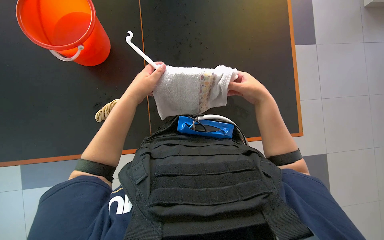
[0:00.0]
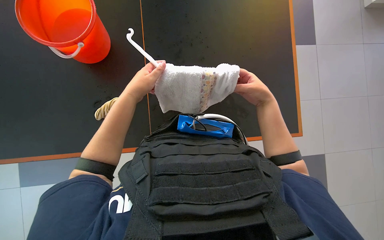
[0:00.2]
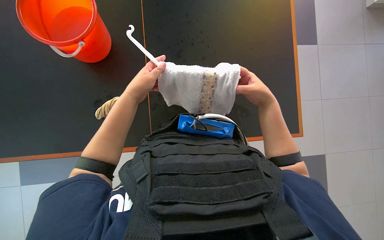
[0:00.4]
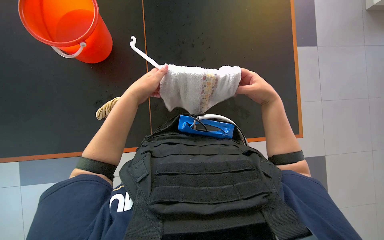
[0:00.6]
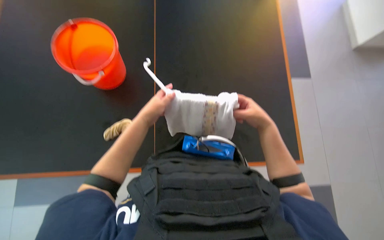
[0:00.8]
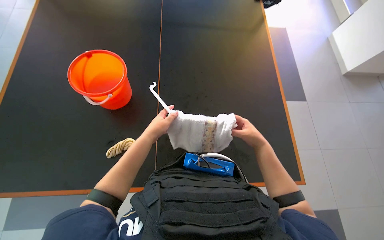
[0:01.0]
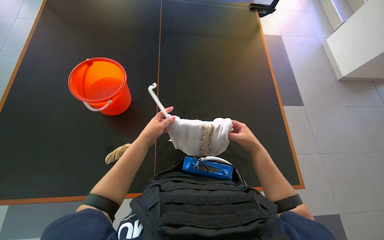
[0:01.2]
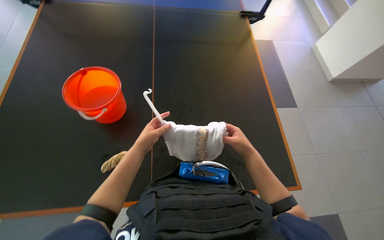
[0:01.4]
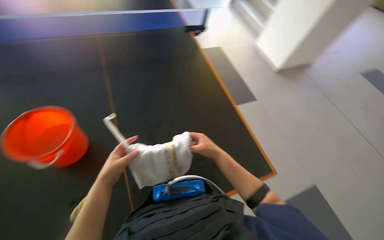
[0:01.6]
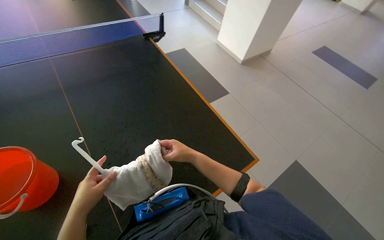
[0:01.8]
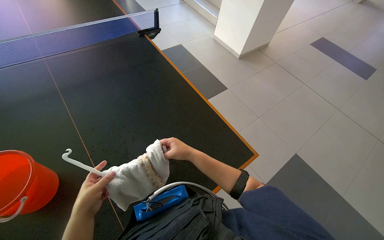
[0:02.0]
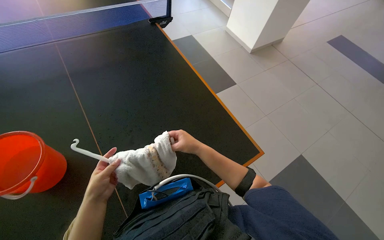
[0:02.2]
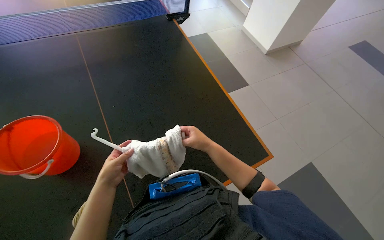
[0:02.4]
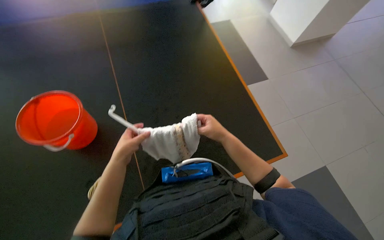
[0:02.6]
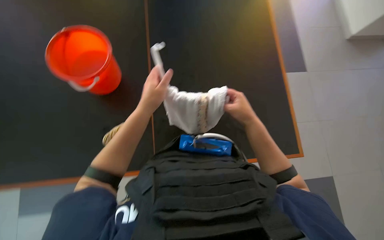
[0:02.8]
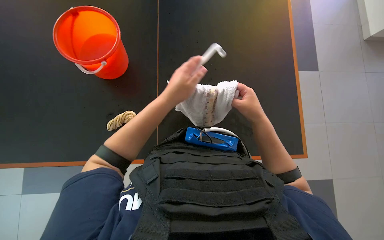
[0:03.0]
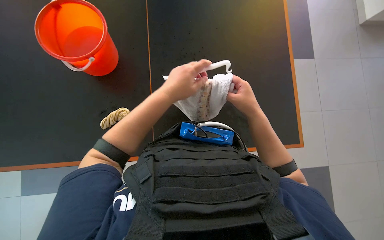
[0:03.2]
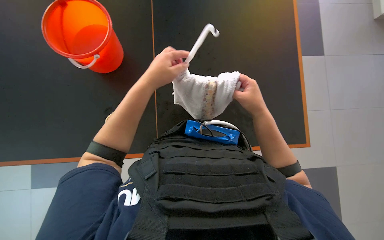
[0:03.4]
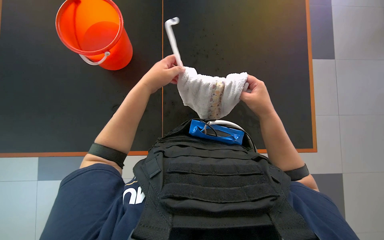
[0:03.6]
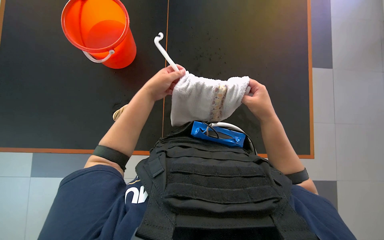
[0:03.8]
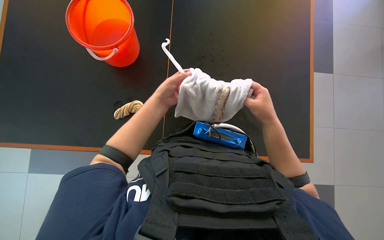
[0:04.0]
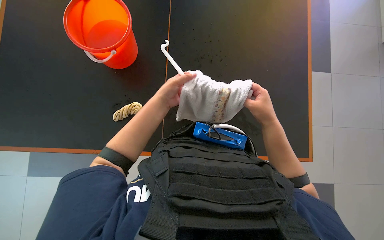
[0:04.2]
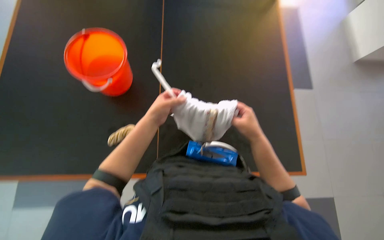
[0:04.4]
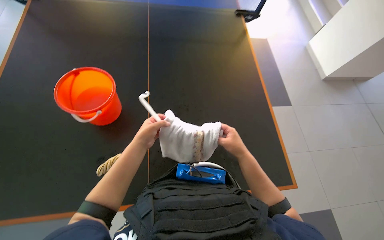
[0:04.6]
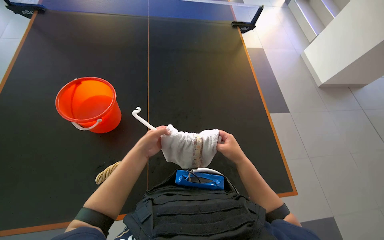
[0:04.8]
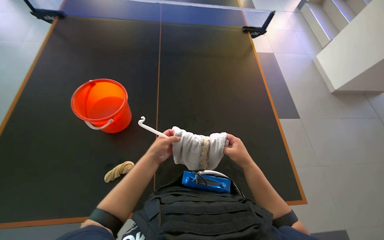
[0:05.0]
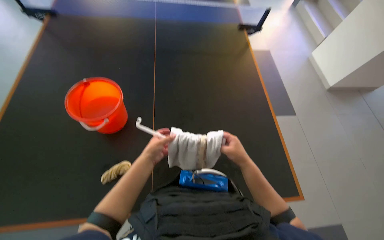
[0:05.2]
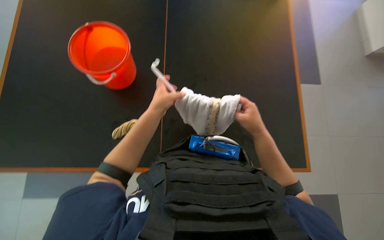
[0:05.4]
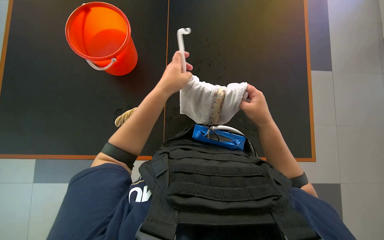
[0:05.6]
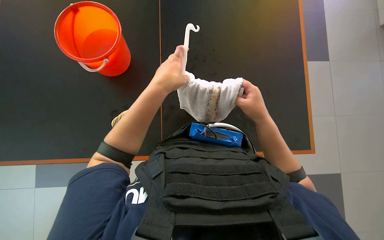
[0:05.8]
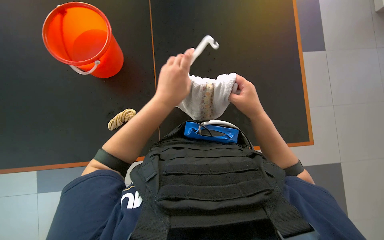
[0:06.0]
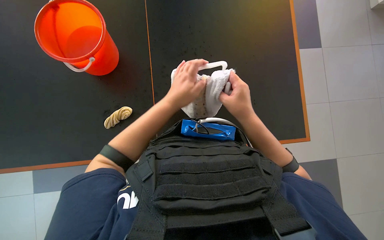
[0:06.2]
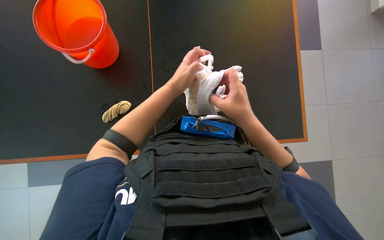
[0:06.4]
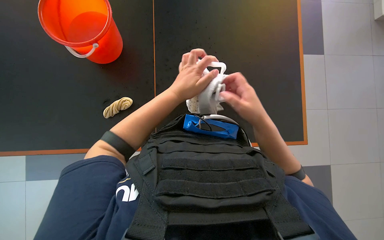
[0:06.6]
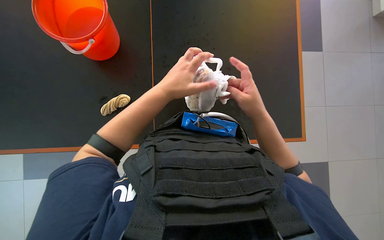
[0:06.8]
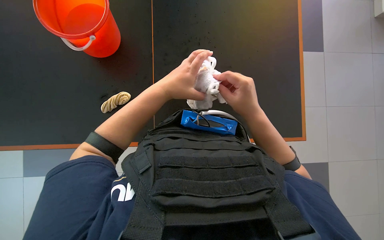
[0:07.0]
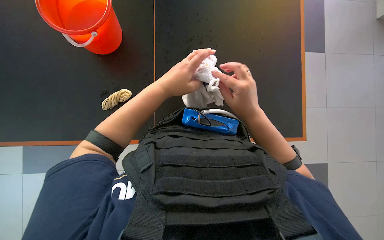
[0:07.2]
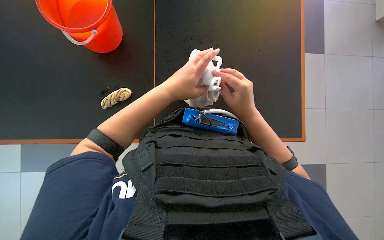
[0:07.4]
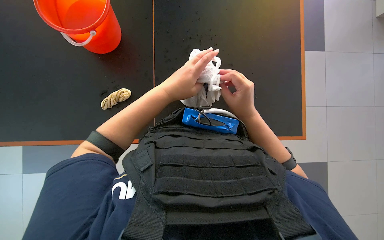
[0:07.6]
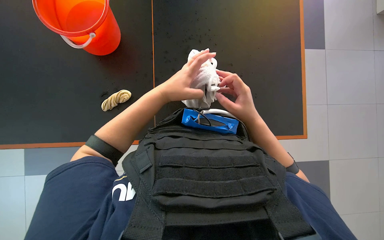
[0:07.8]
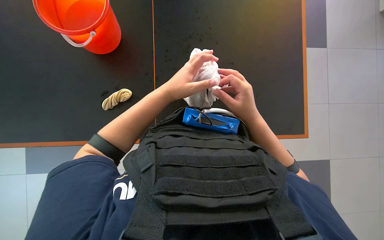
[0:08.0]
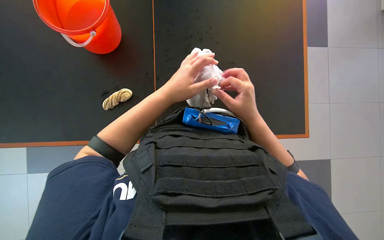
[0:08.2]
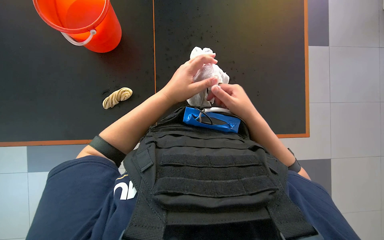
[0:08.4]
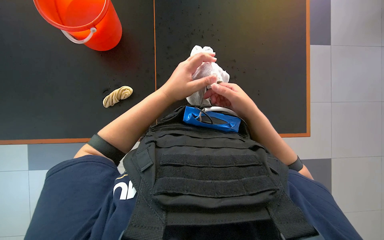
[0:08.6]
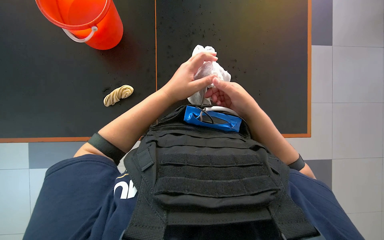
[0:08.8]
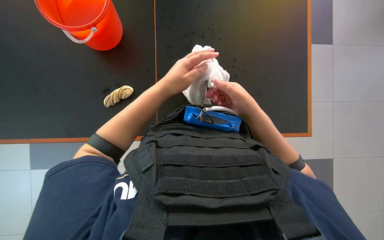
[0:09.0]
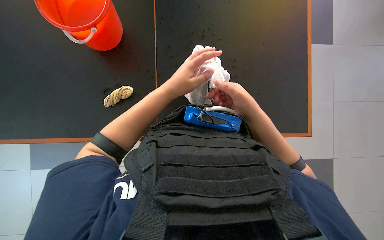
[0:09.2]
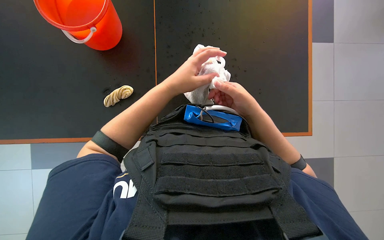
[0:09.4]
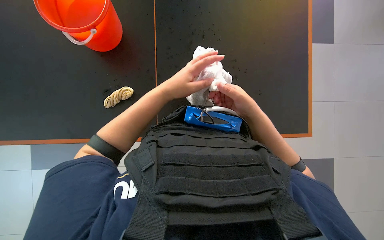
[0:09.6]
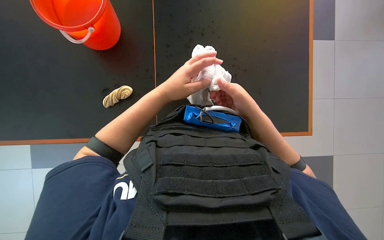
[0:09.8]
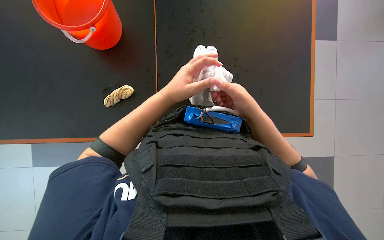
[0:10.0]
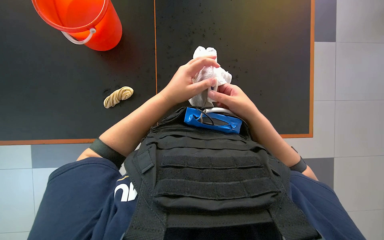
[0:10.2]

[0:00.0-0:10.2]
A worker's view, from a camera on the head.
Job: preparing cleaning supplies.
The whole recording: Preparing cleaning tools. The worker wrings out cloths from a bucket and attaches a cloth to a mop handle.
0:00.0 to 0:01.4: The camera pitches upward, by approximately 20 degrees.
0:01.4 to 0:03.0: The wearer looks some 15 degrees further downward.
0:05.8 to 0:10.2: The hands make small movements and keep their place.

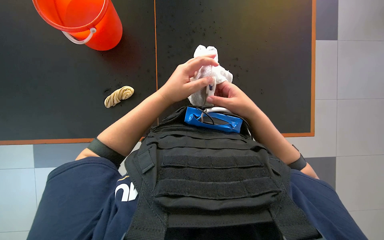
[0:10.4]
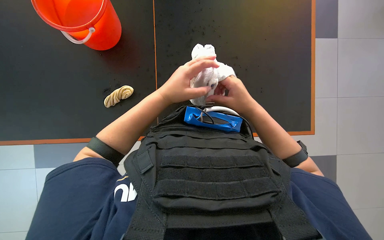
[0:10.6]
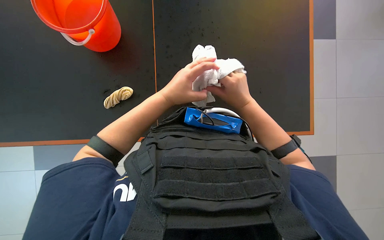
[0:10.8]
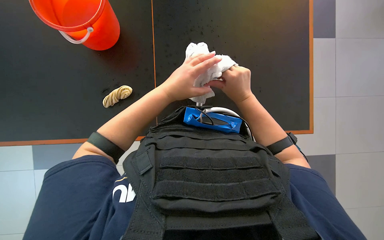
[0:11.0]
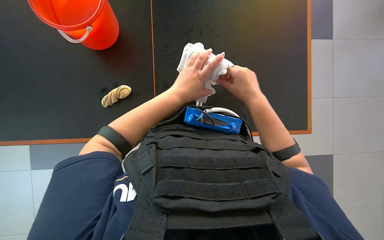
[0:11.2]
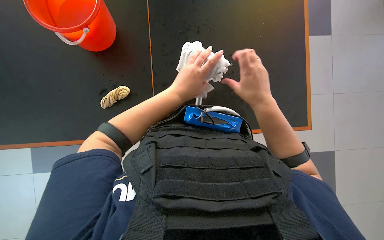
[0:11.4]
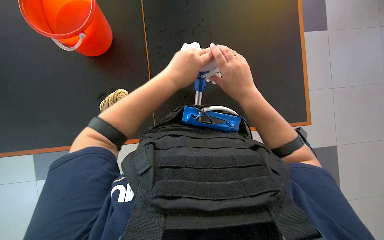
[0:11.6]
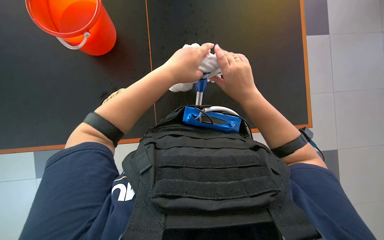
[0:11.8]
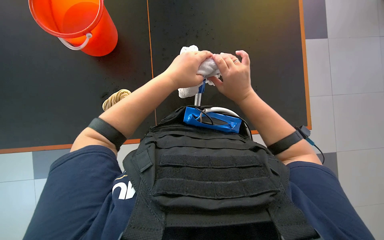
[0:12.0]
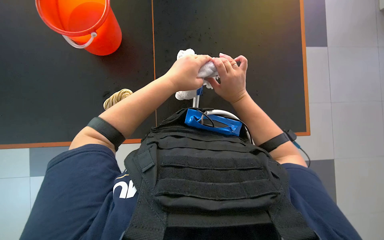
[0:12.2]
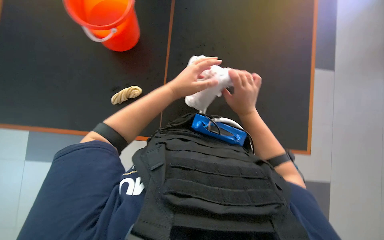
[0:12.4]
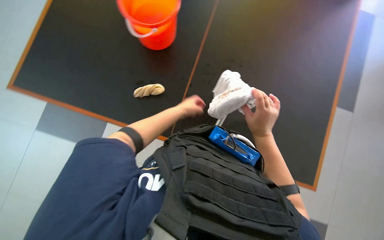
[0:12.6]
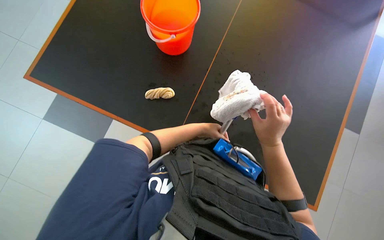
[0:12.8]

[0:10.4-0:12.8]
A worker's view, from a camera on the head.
Job: preparing cleaning supplies.
The whole recording: Preparing cleaning tools. The worker wrings out cloths from a bucket and attaches a cloth to a mop handle.
0:10.4 to 0:11.6: The hands are busy where they are.
0:11.6 to 0:12.8: Everything in view rotates approximately 30 degrees clockwise. The left hand is displaced farther from the camera by about 20 cm.

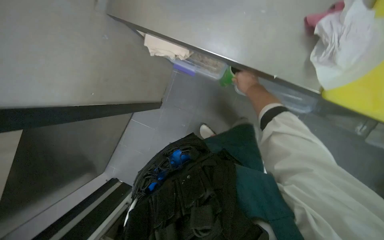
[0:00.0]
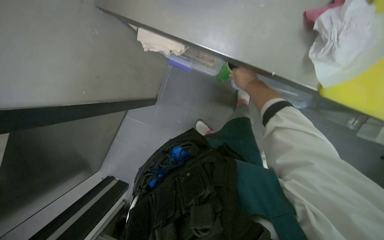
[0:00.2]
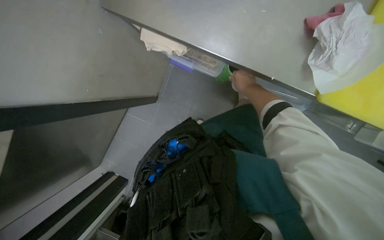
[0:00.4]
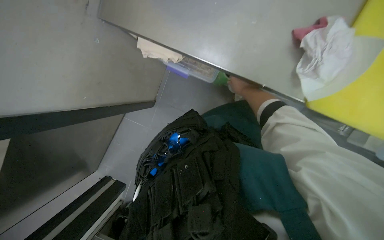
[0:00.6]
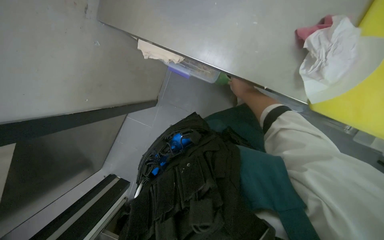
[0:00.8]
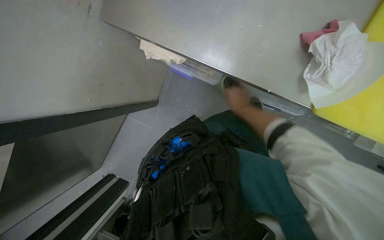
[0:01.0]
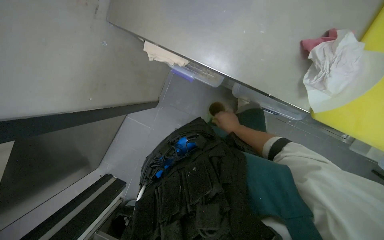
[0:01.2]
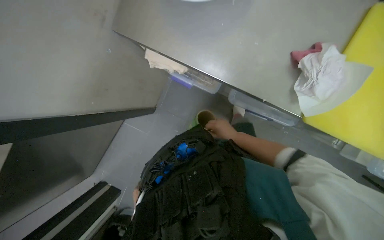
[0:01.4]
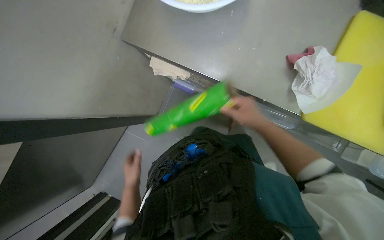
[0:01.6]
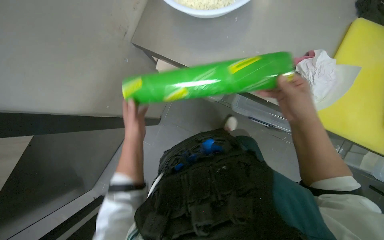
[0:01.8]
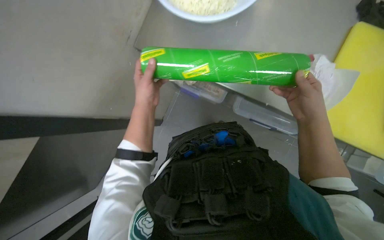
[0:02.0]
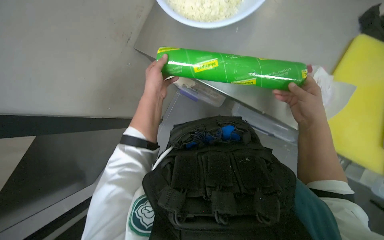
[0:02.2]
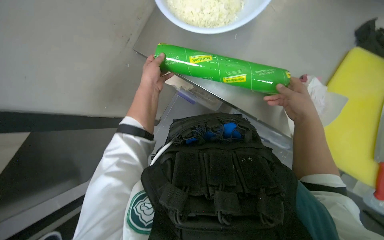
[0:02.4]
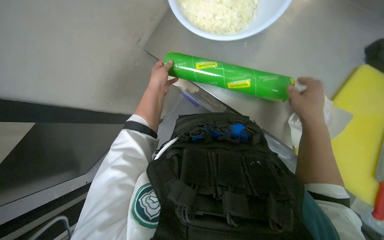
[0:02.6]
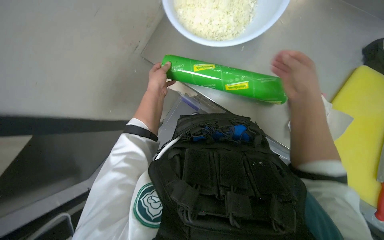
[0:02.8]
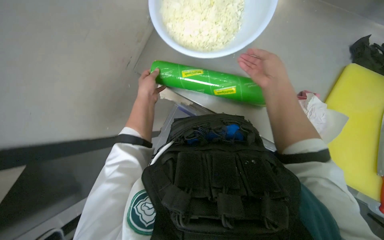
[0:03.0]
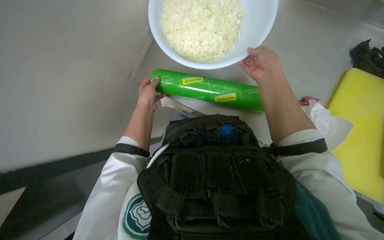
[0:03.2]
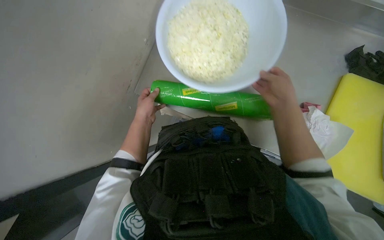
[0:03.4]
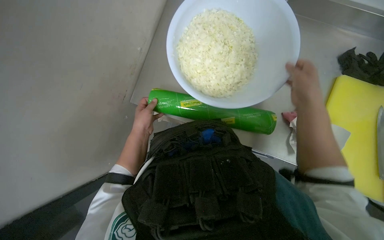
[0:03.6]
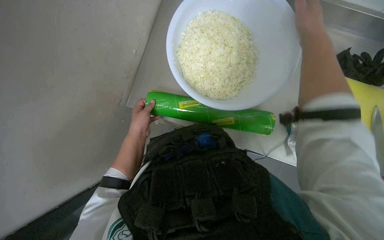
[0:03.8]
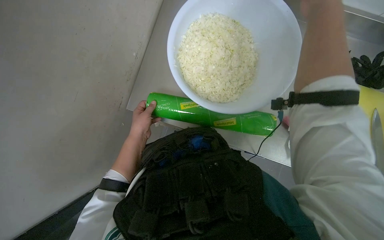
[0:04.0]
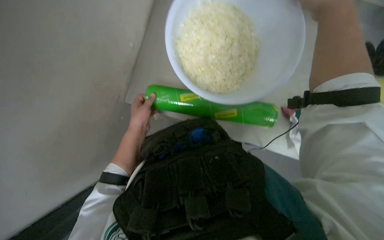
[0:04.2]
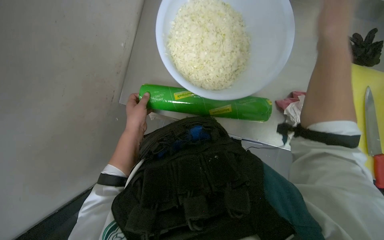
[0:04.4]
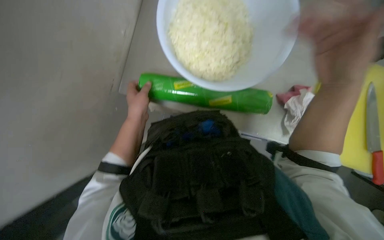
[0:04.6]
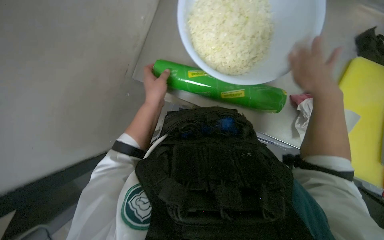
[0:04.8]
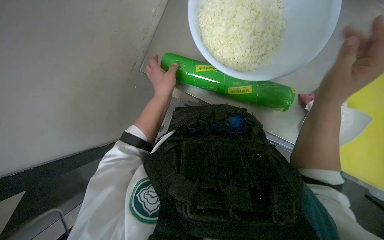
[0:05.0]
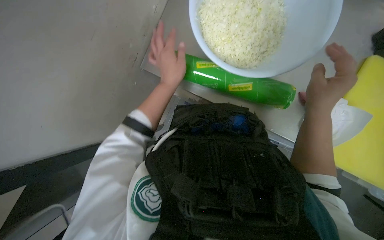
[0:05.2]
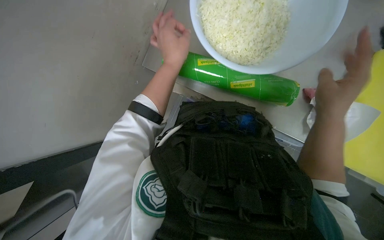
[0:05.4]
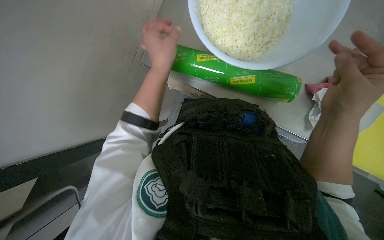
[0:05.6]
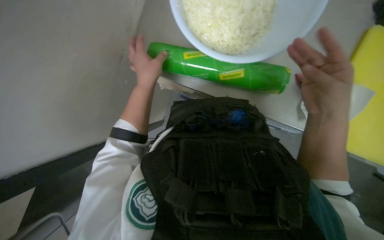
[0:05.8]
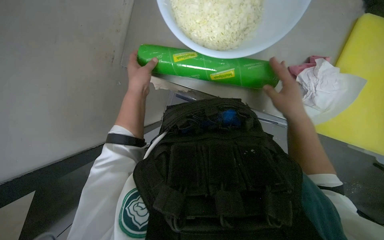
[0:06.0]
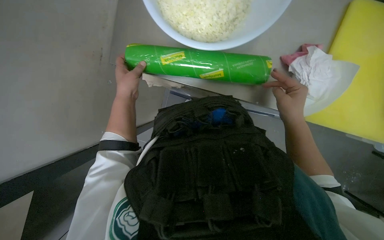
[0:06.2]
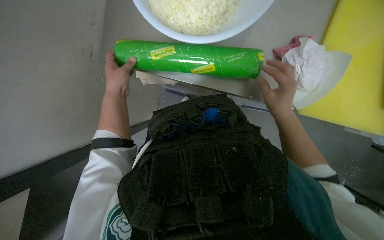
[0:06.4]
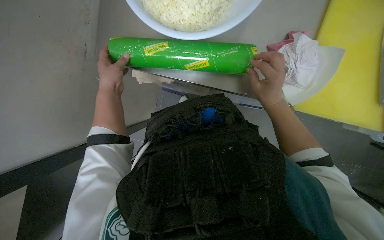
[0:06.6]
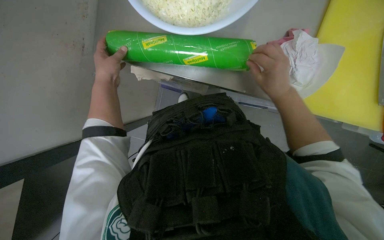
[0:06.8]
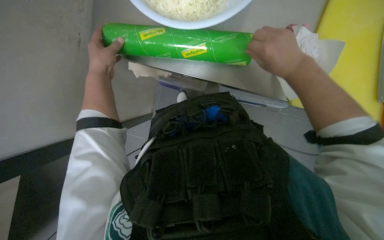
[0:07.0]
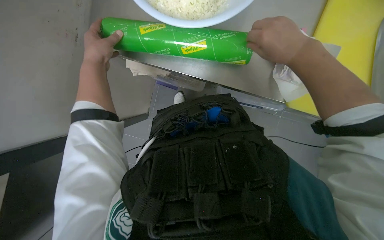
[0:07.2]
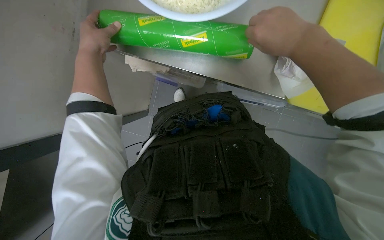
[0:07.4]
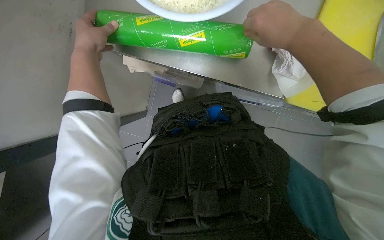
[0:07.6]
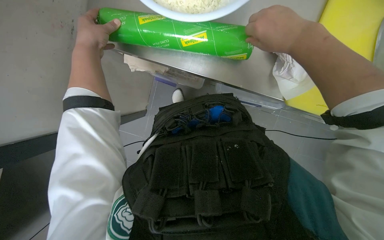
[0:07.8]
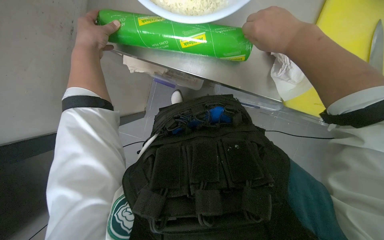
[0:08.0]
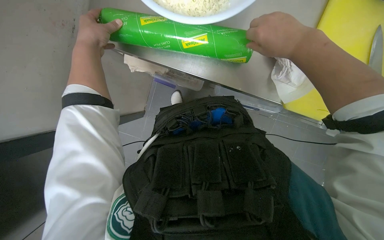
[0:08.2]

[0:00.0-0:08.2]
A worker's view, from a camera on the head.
Job: preparing food.
The whole recording: Covering bowl with plastic wrap. The worker unwraps plastic wrap and covers a bowl of chopped onions and other products.
0:00.0 to 0:01.6: The right hand travels nearer to the camera and down the picture by roughly 20 cm.
0:01.6 to 0:03.2: The view tilts approximately 15 degrees upward. The right hand shifts about 15 cm up the picture, and travels to the right and back again, some 10 cm each way.
0:03.2 to 0:05.0: The left hand is displaced to the right by approximately 10 cm. The right hand shifts some 15 cm to the right and down the picture.
0:05.0 to 0:06.6: The right hand shifts roughly 15 cm farther from the camera.
0:06.6 to 0:08.2: The hands both shift nearer to the camera by some 10 cm.
